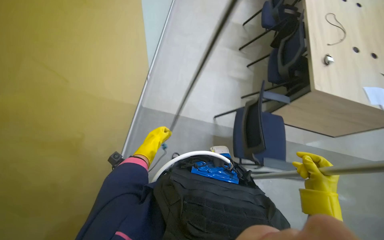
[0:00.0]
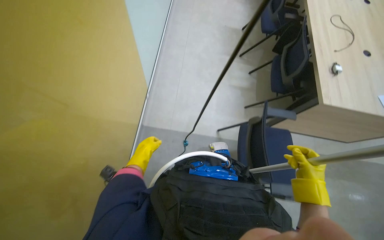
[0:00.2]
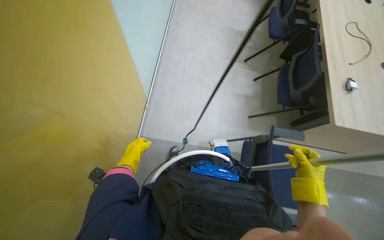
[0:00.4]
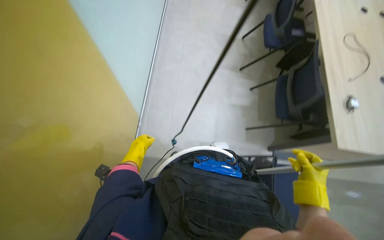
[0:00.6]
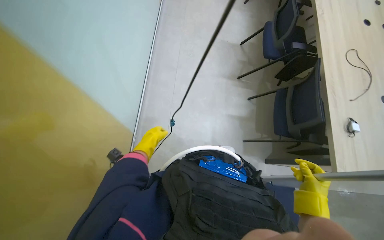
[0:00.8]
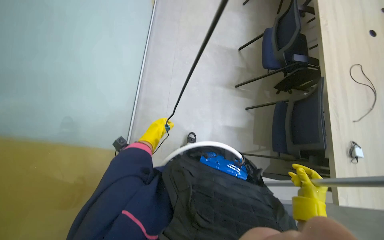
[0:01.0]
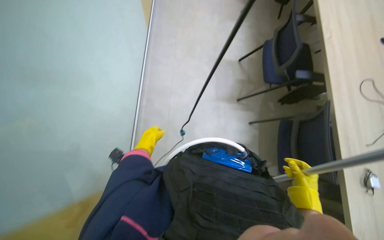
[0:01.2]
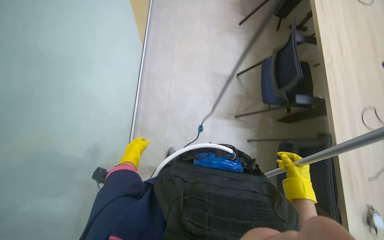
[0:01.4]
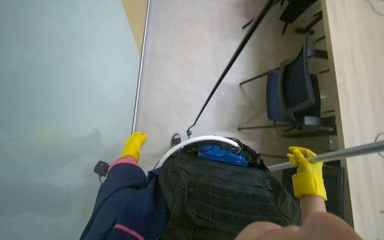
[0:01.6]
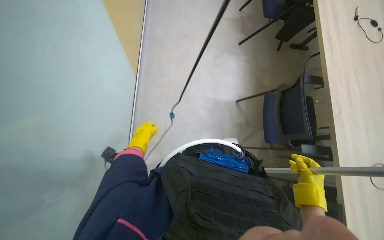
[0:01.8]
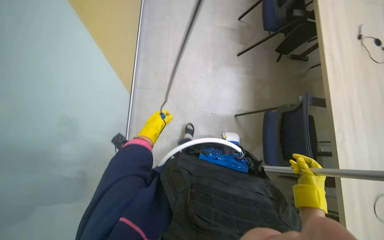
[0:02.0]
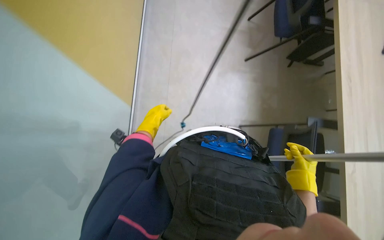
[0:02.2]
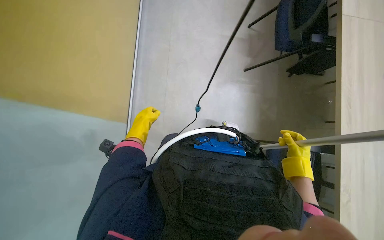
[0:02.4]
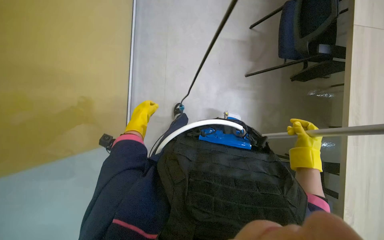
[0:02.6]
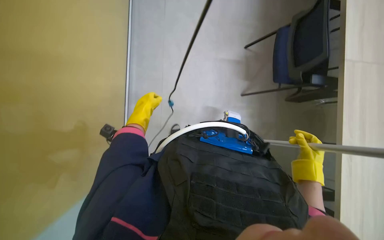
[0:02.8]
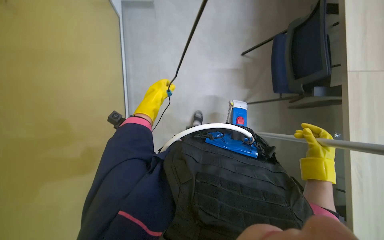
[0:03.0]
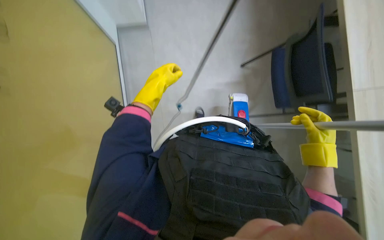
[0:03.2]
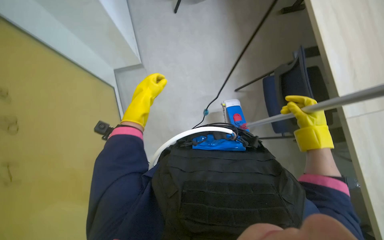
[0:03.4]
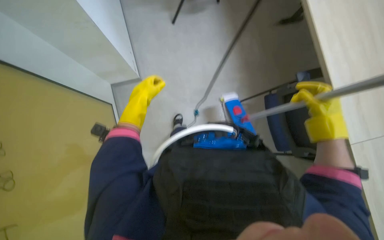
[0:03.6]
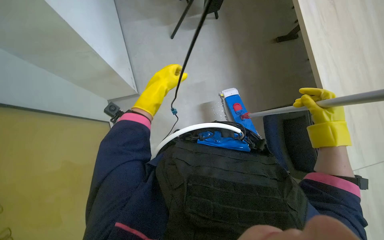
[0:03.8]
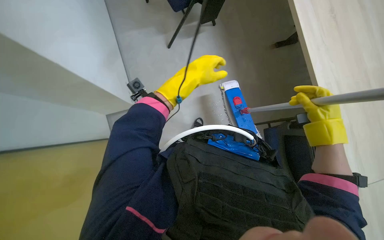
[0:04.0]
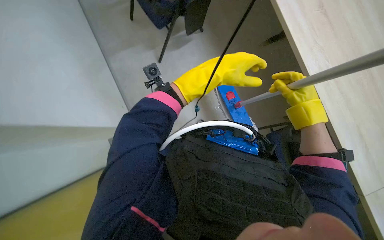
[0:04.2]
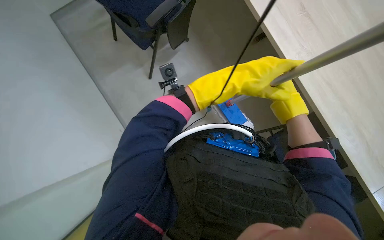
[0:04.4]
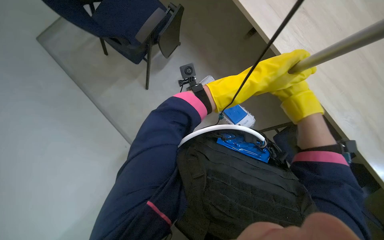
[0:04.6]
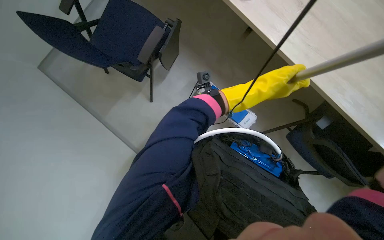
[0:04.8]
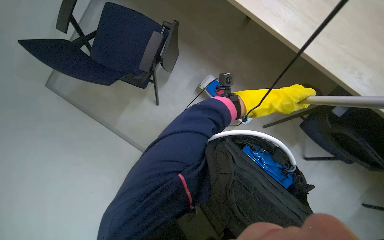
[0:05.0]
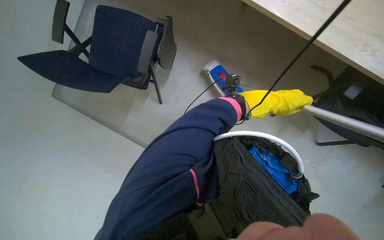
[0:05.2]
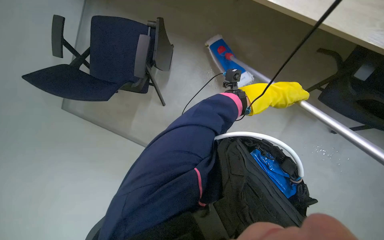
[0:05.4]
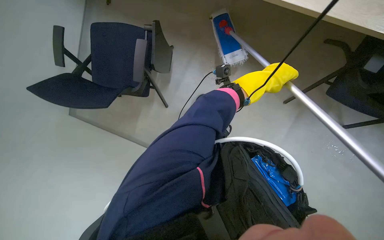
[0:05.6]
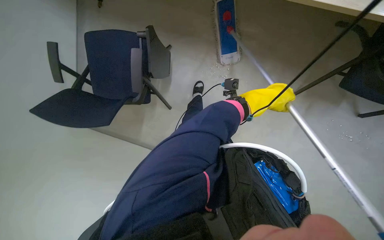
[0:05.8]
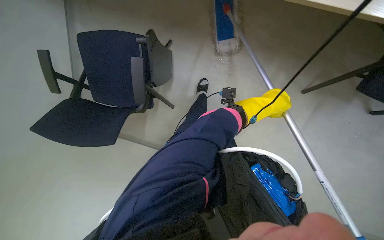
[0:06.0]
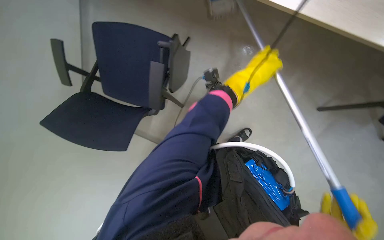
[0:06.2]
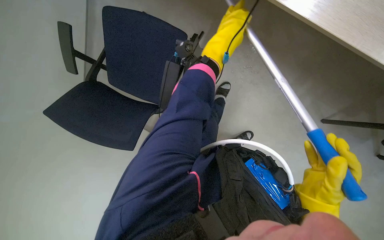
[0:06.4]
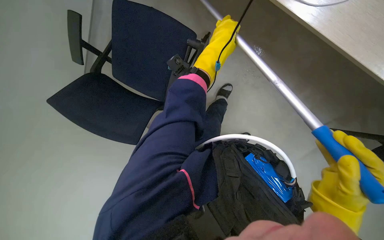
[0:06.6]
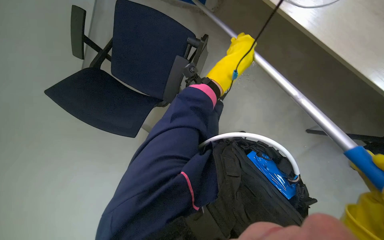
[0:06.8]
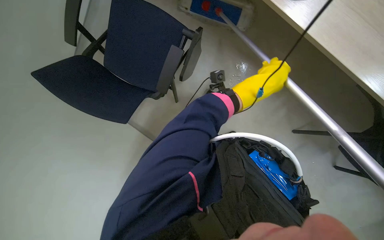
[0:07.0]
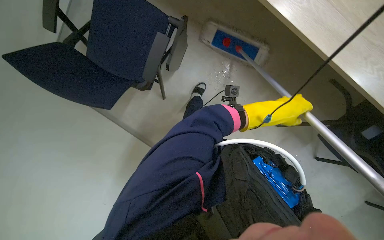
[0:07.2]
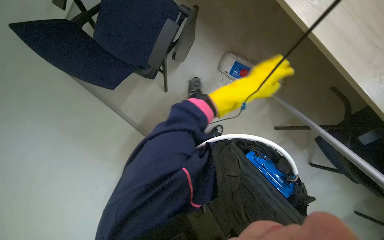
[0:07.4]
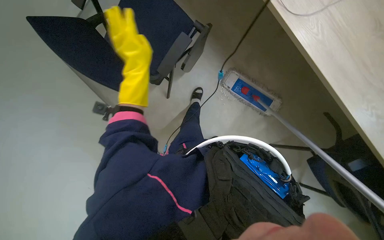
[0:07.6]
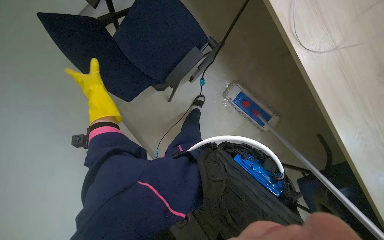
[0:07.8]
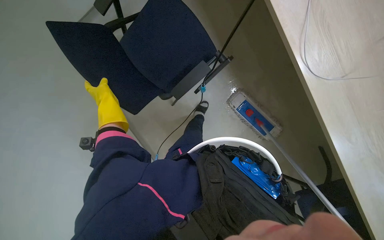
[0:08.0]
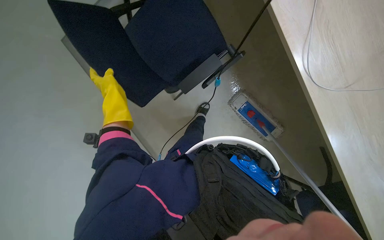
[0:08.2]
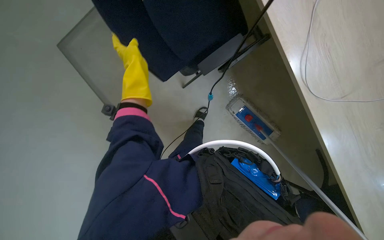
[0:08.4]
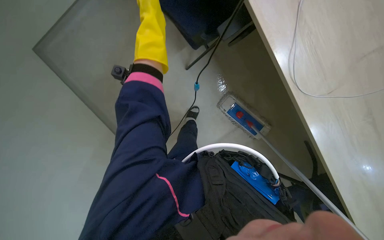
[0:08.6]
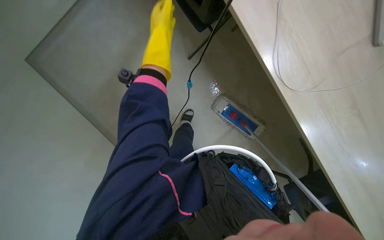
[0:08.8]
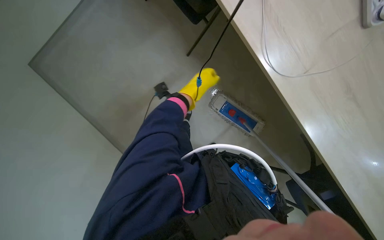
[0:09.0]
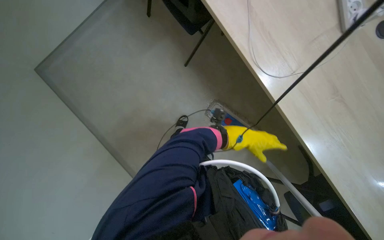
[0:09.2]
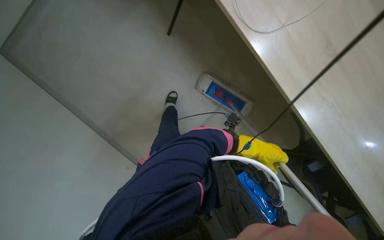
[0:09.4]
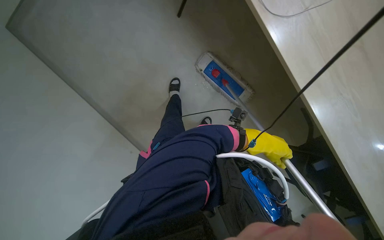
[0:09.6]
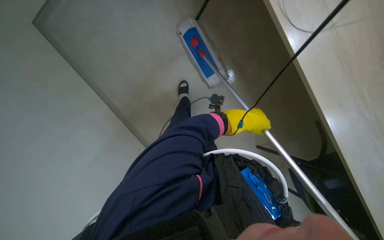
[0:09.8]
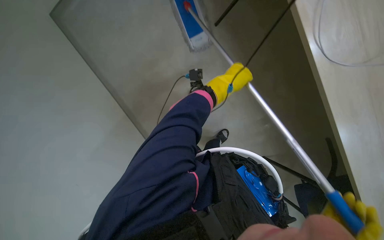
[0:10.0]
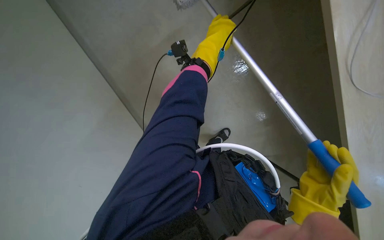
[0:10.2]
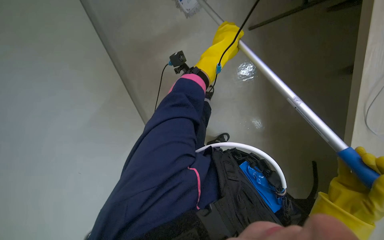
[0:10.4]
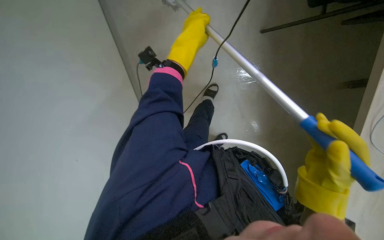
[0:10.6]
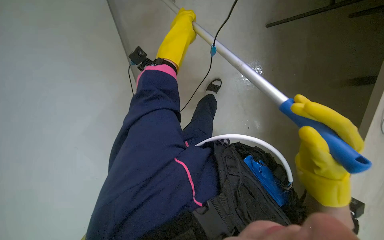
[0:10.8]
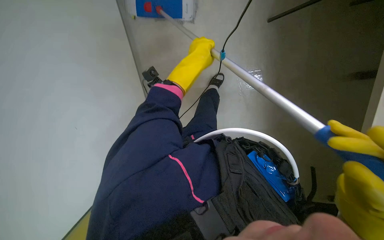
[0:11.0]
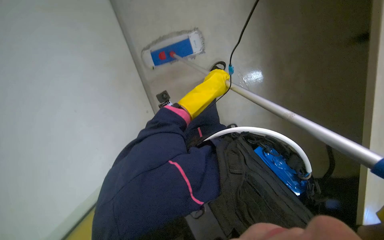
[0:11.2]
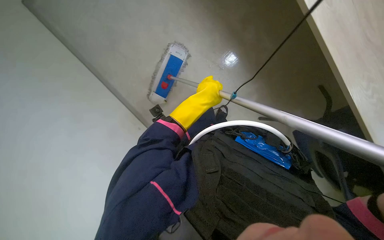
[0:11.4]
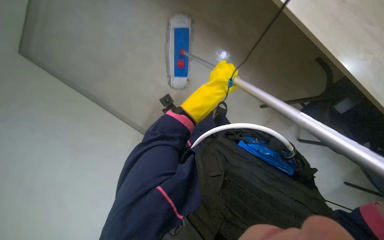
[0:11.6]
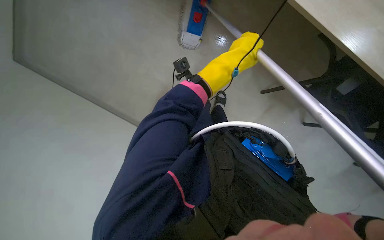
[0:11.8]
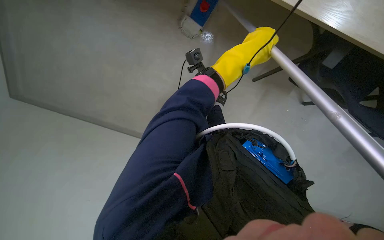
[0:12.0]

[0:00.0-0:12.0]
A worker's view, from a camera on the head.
Job: mopping floor.
The whole recording: Mopping office floor. The worker mops the office floor, moving chairs to clean under desks.
0:03.0 to 0:04.4: The camera pitches upward, by about 15 degrees. The right hand is displaced up the picture by approximately 15 cm.
0:04.4 to 0:06.0: The view tilts some 10 degrees downward. The scene rotates counterclockwise by roughly 25 degrees.
0:06.0 to 0:07.6: The camera travels roughly 50 cm. The view swings approximately 20 degrees to the right.

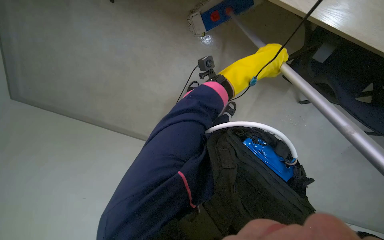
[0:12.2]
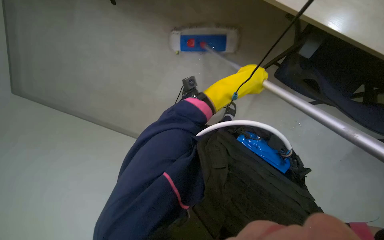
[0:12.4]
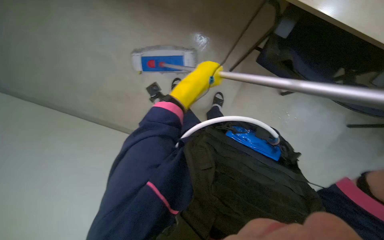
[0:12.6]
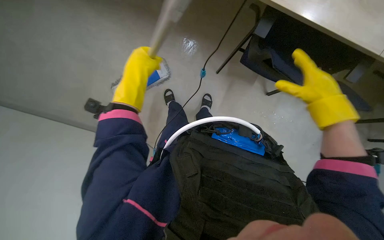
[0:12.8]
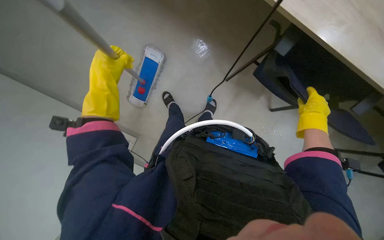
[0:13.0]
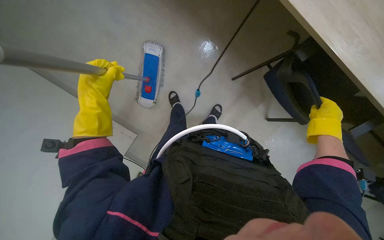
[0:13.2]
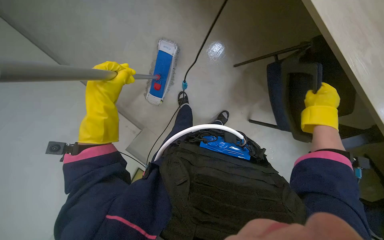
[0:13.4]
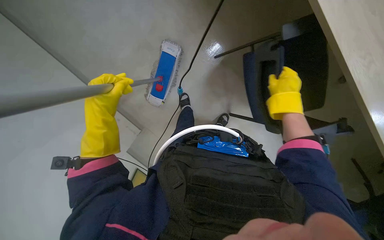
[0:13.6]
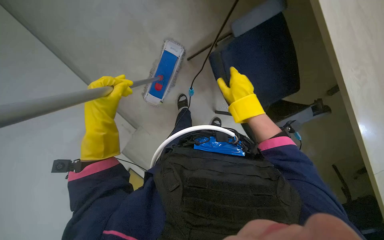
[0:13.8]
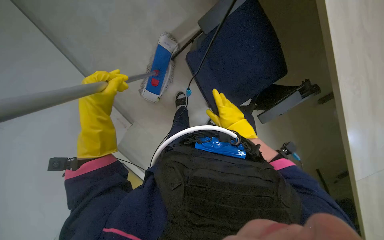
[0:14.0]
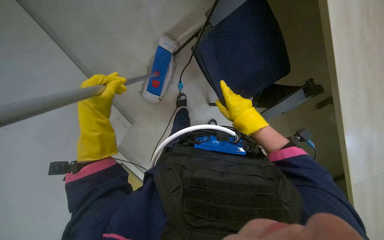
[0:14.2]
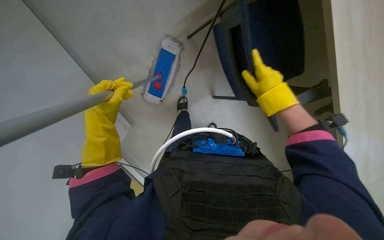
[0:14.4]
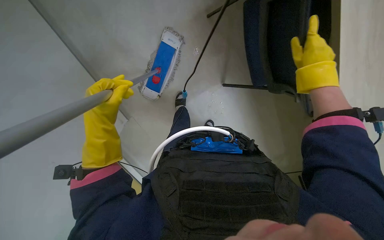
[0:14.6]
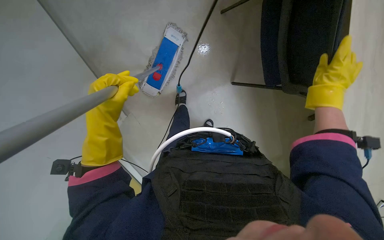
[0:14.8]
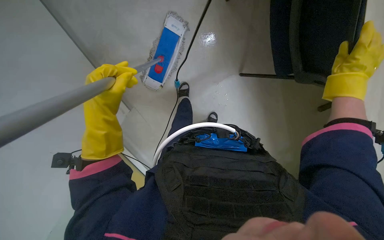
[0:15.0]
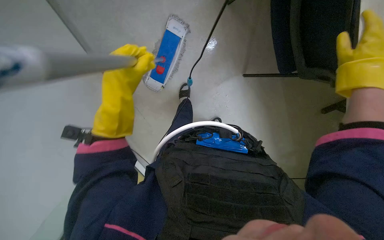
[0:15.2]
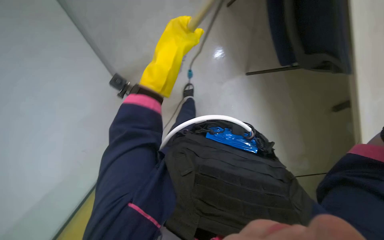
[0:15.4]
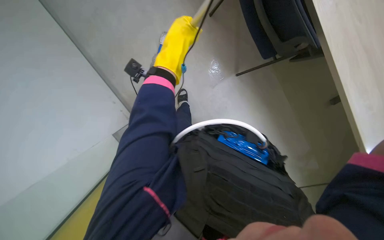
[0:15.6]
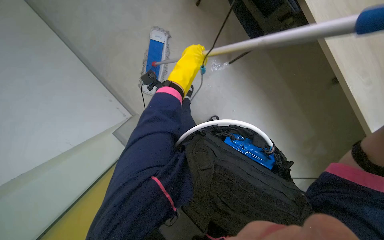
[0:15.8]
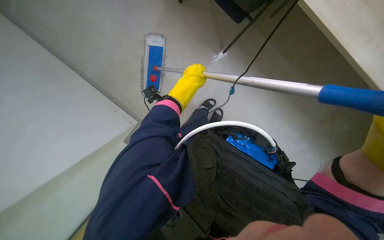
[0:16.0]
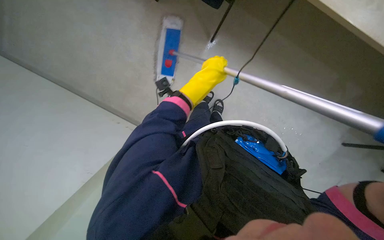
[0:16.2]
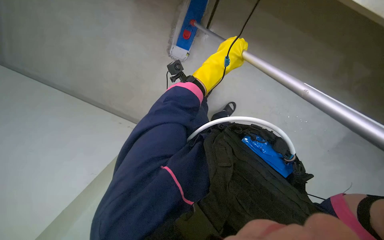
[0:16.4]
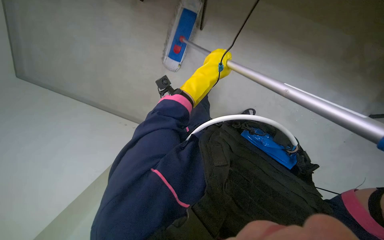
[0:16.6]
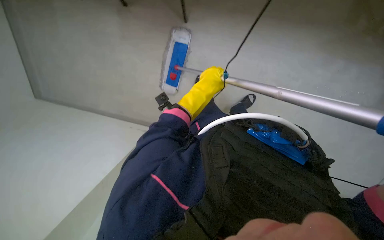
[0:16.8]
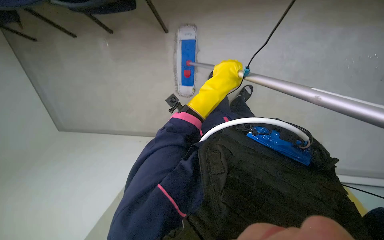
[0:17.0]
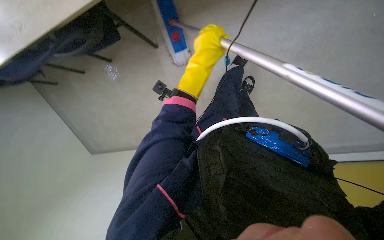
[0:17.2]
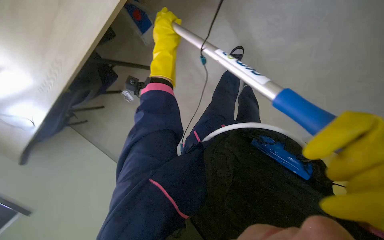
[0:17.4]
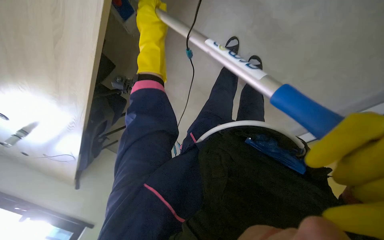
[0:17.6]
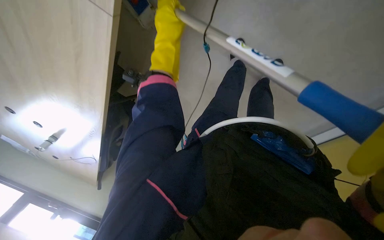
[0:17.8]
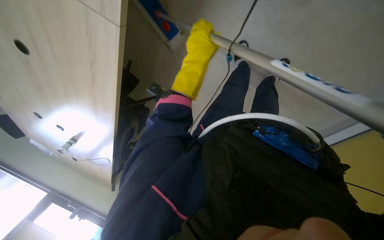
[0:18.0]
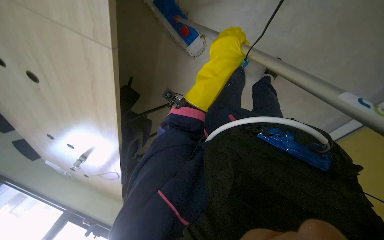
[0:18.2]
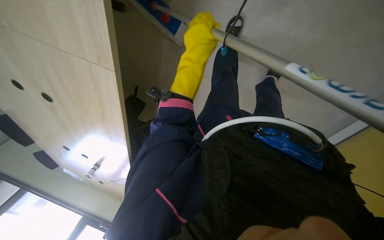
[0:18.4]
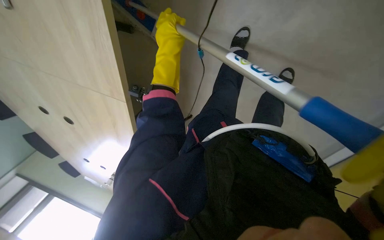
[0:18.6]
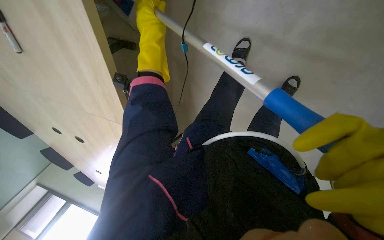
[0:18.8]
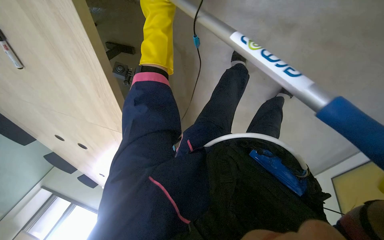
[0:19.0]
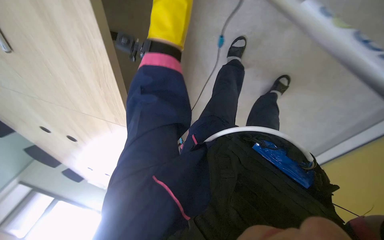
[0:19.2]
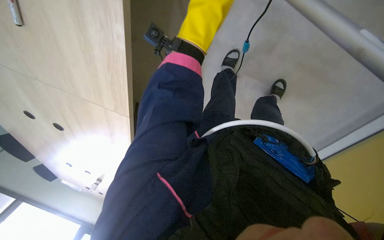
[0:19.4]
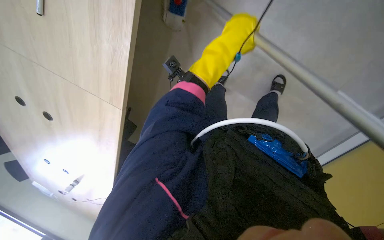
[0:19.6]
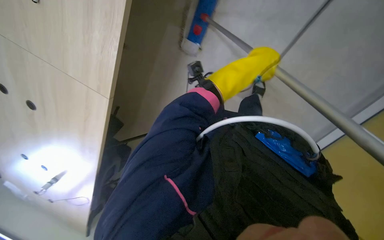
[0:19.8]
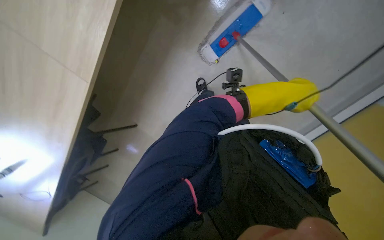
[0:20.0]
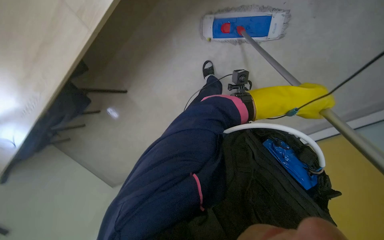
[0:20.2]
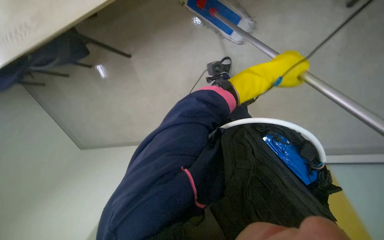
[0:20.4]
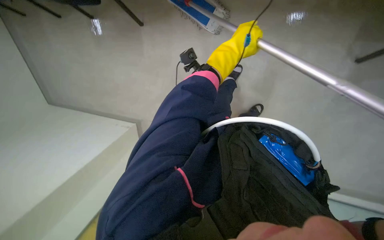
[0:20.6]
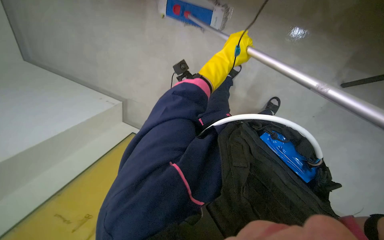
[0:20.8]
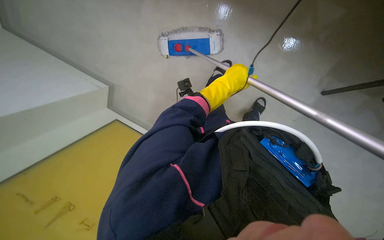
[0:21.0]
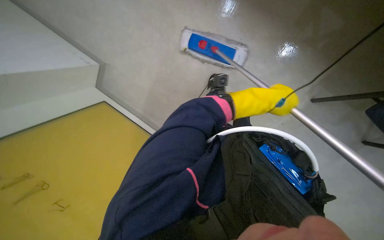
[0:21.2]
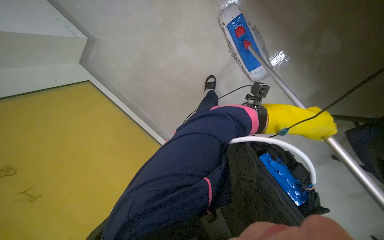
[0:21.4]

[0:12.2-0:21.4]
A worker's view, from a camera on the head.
Job: mopping floor.
The whole recording: Mopping office floor. The worker mops the office floor, moving chairs to clean under desks.
0:13.8 to 0:15.2: The right hand shifts some 25 cm to the right; the left hand moves to the right, about 10 cm.
0:15.2 to 0:16.8: The left hand shifts roughly 10 cm to the right.
0:16.8 to 0:18.4: The camera is aimed some 30 degrees further to the left. The left hand moves nearer to the camera, some 10 cm, and moves about 15 cm to the left and comes back.
0:19.8 to 0:21.4: The camera travels some 80 cm. The camera pitches upward, by roughly 15 degrees.
